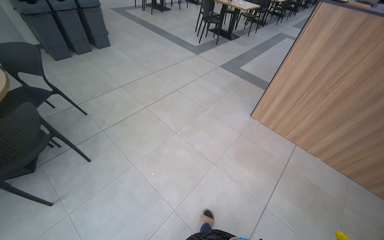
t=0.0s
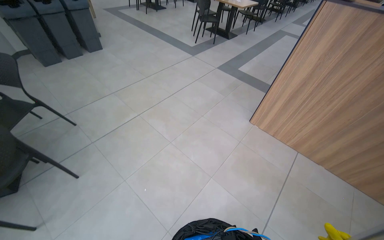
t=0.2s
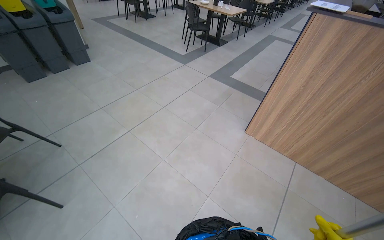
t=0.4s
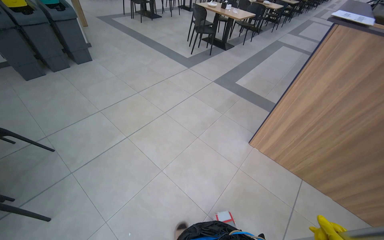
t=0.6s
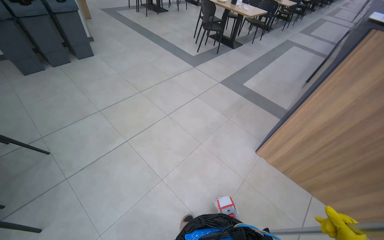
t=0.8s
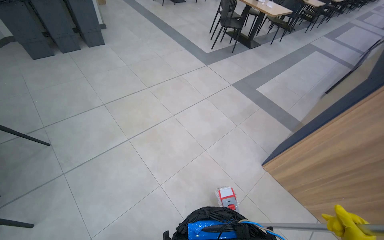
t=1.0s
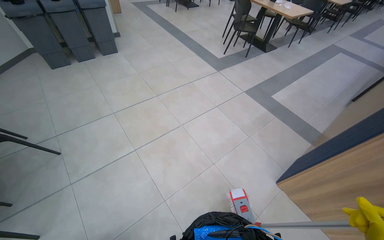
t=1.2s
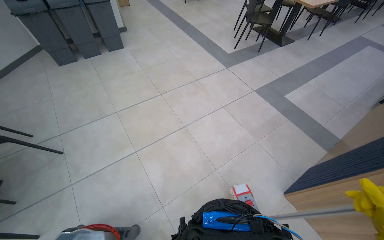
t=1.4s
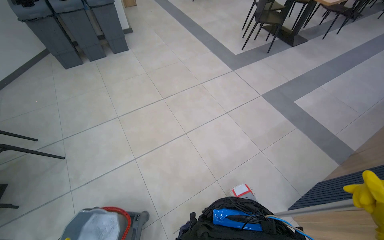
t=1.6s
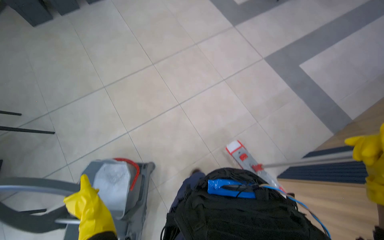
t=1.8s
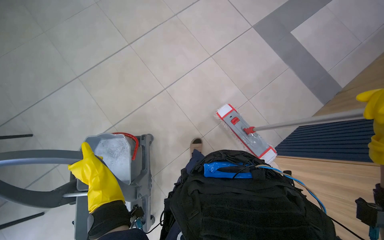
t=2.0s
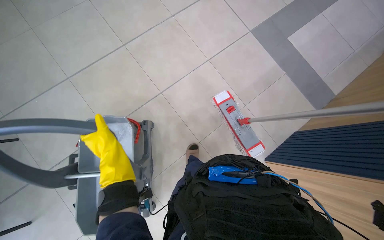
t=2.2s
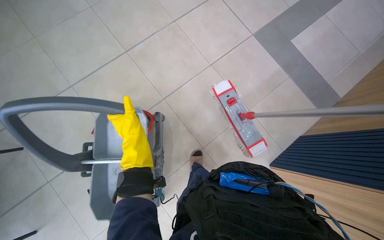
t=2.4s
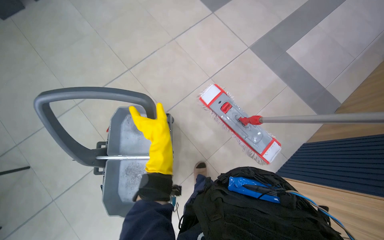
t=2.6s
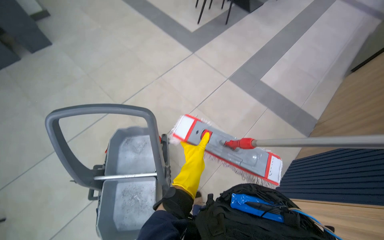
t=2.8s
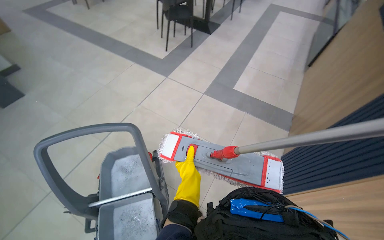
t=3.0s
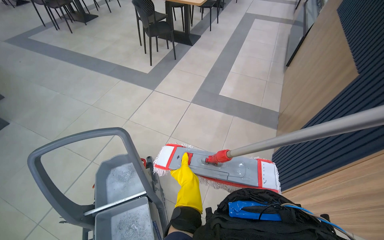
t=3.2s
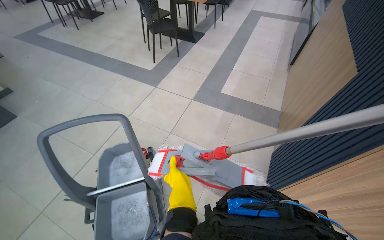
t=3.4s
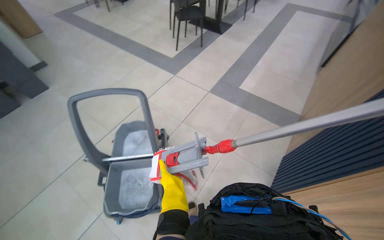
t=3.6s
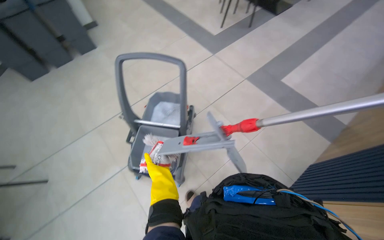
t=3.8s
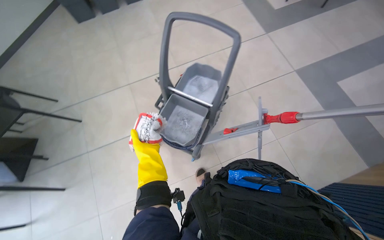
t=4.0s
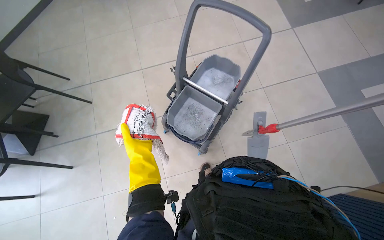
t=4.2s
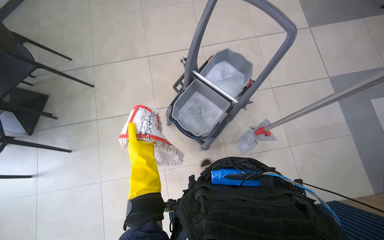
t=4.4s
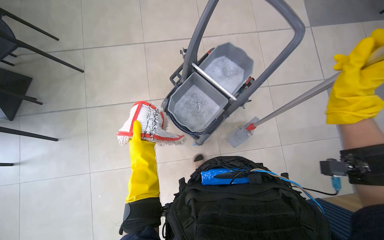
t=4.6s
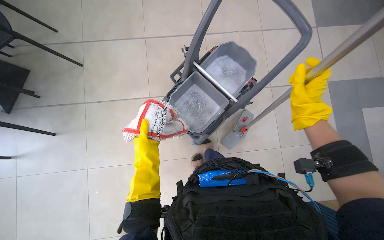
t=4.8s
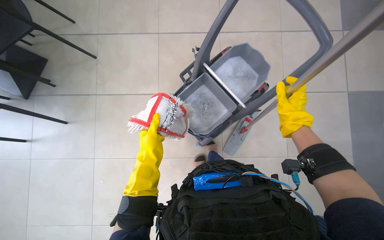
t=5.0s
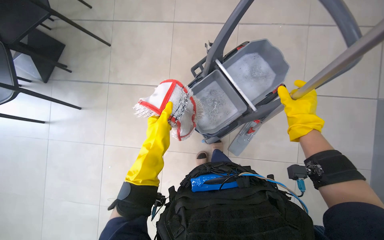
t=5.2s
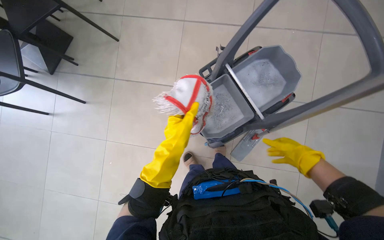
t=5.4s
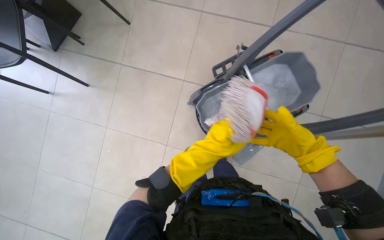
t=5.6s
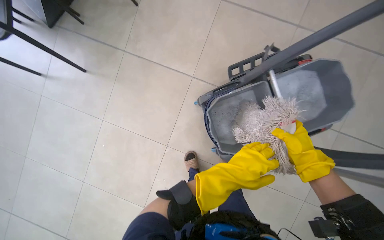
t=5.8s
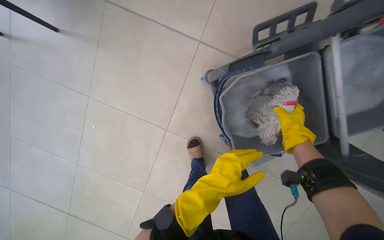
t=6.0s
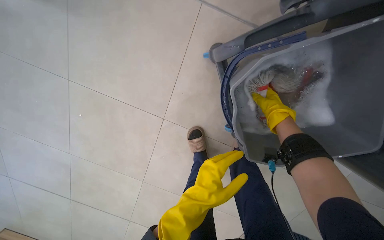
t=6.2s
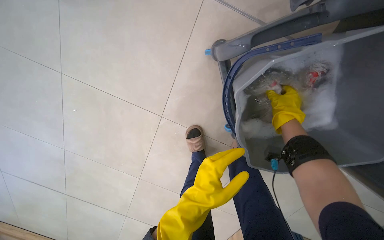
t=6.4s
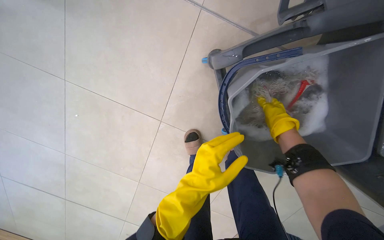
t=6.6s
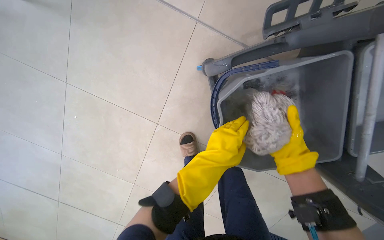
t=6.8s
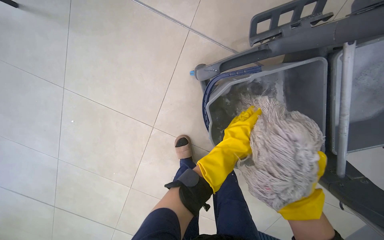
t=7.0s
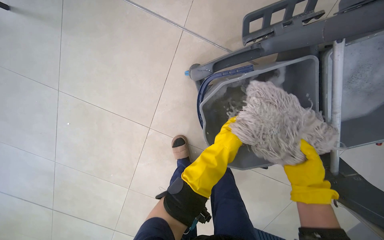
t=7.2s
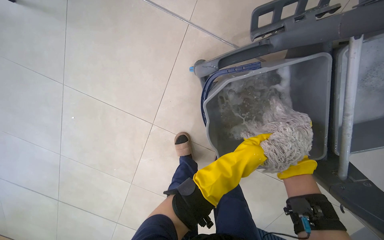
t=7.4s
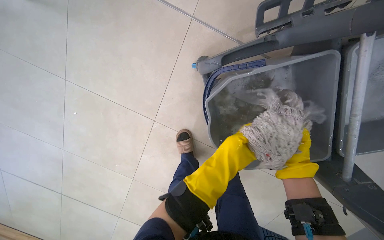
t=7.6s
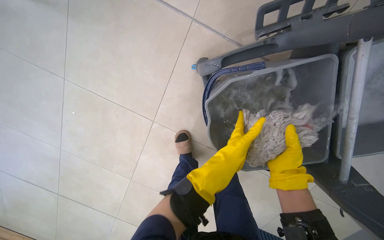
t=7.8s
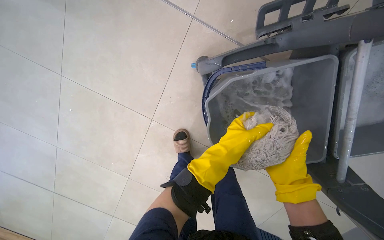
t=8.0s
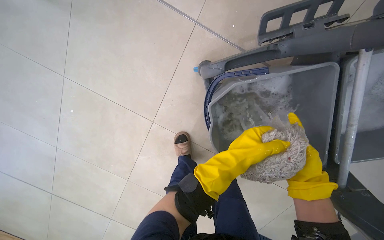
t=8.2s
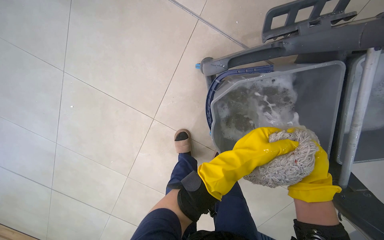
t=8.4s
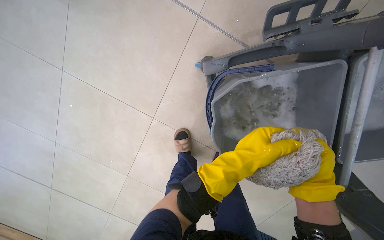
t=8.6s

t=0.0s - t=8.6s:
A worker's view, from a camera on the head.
Job: preparing cleaning supplies.
The whole recording: Wringing out mop head. The worker removes the mop head and wrings it out by hand into the bucket.
t=0.0s - t=1.4s: The camera travels roughly 1 m.
t=4.4s - t=5.8s: The camera travels to the left, about 60 cm. The camera pitches downward, by approximately 15 degrees. The scene turns roughly 30 degrees clockwise in the picture.
t=5.8s - t=7.2s: The view tips downward by about 20 degrees. The right hand travels down the picture by some 20 cm.
t=7.2s - t=8.6s: The right hand is displaced nearer to the camera by some 10 cm.

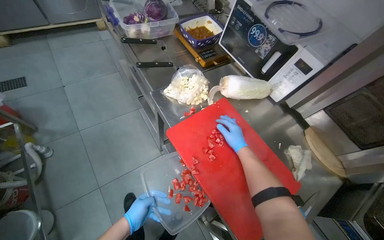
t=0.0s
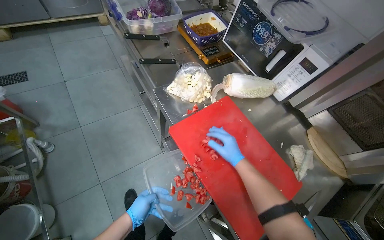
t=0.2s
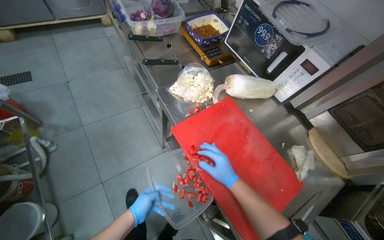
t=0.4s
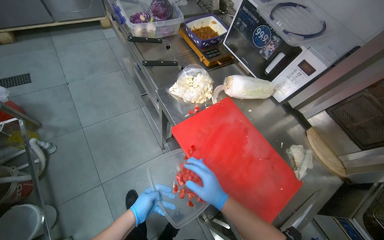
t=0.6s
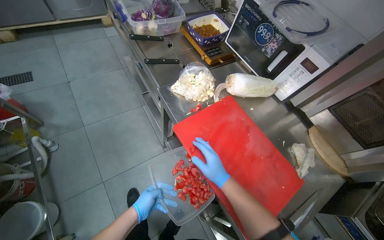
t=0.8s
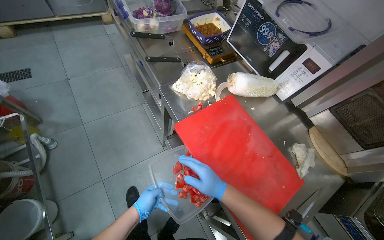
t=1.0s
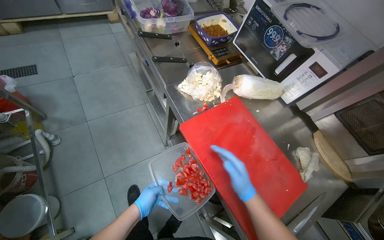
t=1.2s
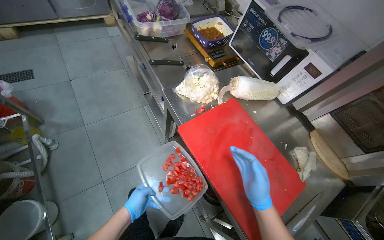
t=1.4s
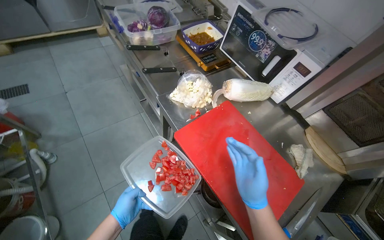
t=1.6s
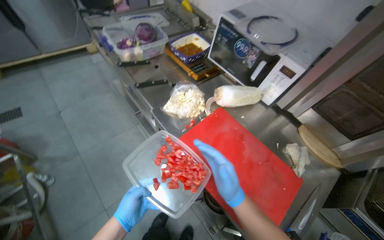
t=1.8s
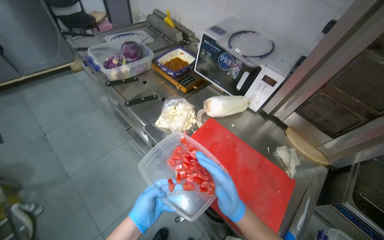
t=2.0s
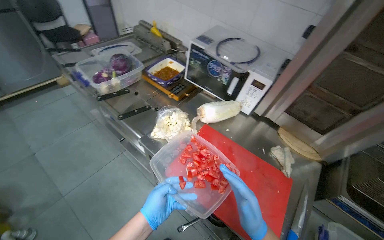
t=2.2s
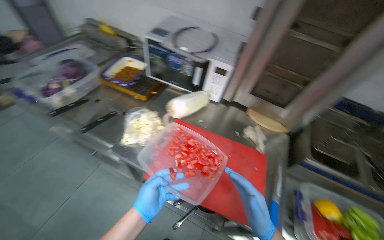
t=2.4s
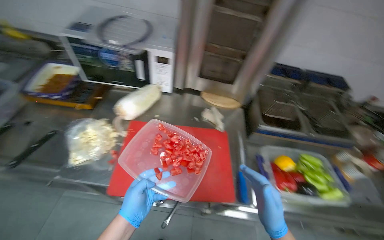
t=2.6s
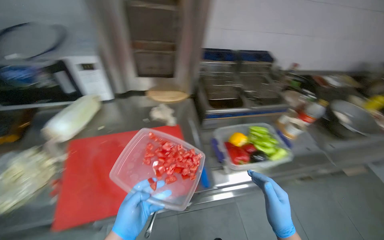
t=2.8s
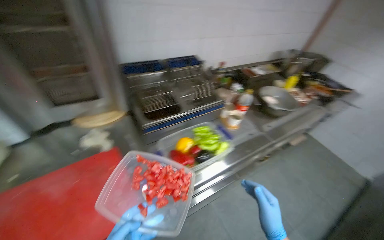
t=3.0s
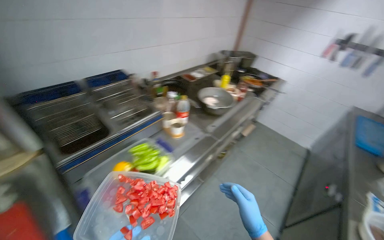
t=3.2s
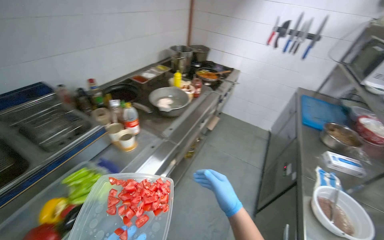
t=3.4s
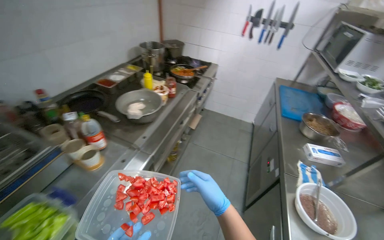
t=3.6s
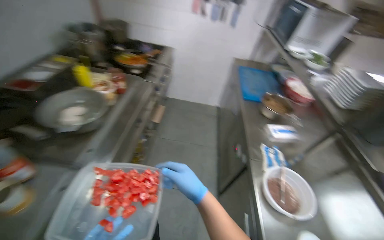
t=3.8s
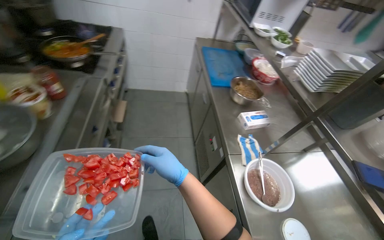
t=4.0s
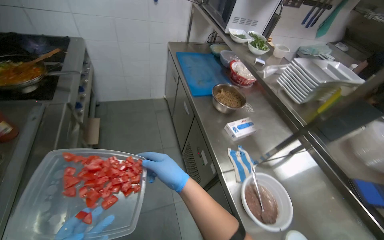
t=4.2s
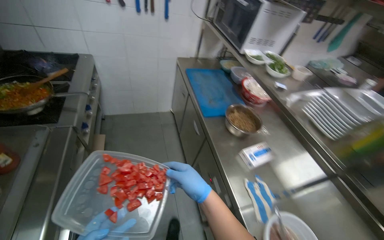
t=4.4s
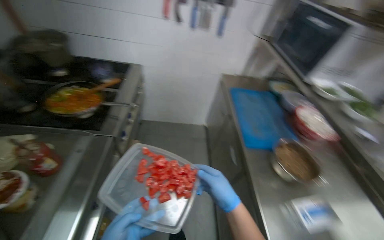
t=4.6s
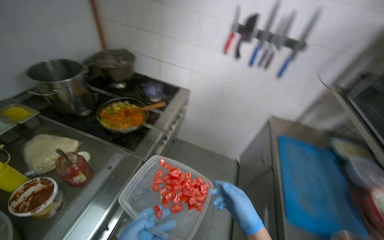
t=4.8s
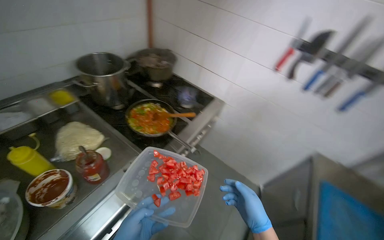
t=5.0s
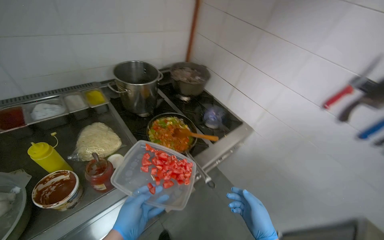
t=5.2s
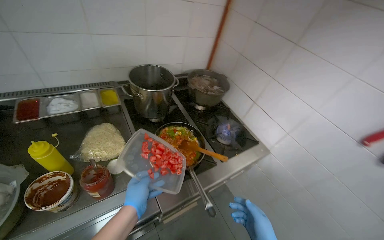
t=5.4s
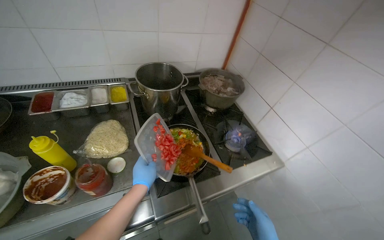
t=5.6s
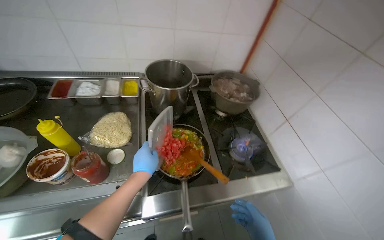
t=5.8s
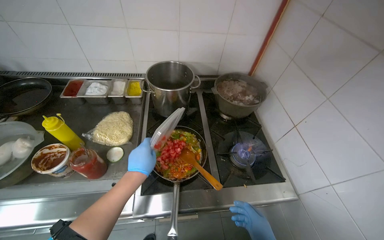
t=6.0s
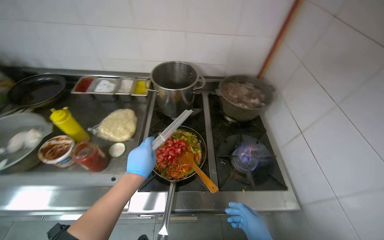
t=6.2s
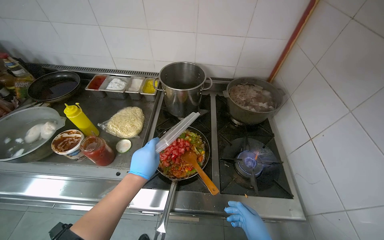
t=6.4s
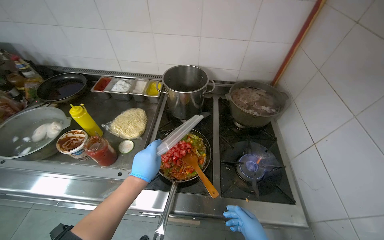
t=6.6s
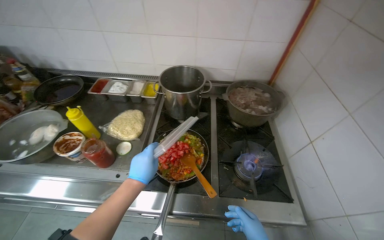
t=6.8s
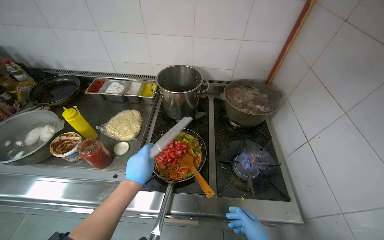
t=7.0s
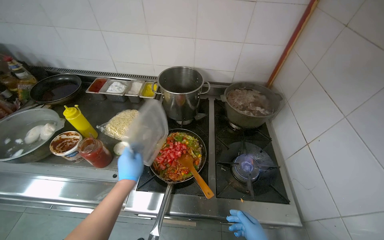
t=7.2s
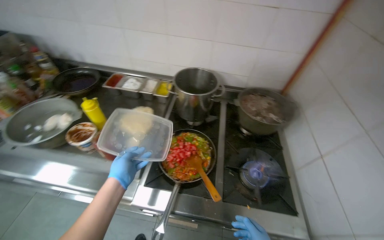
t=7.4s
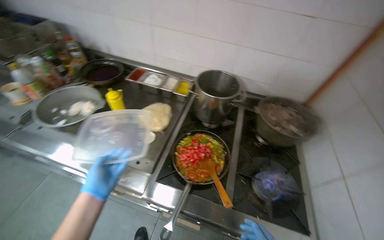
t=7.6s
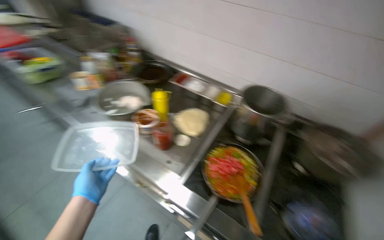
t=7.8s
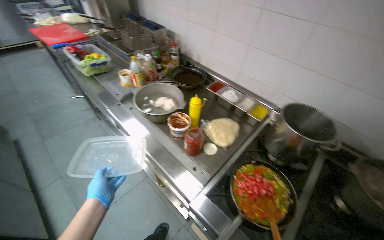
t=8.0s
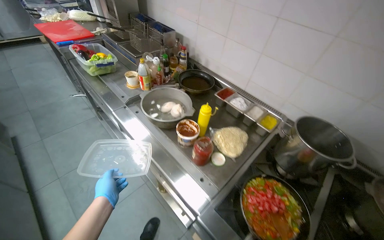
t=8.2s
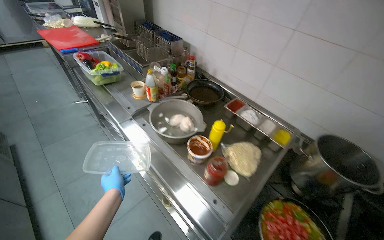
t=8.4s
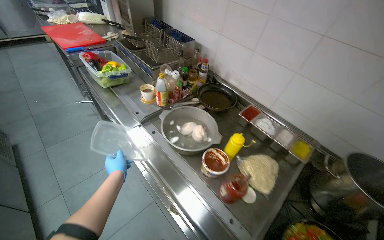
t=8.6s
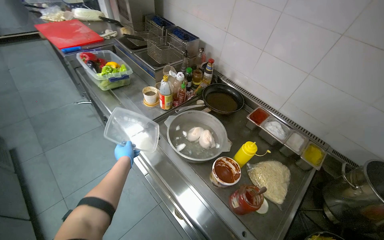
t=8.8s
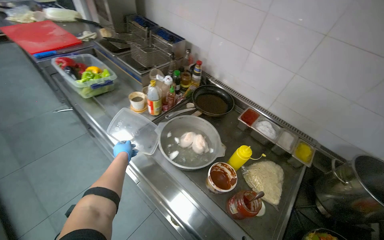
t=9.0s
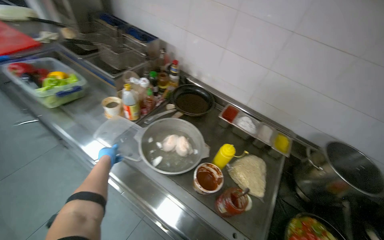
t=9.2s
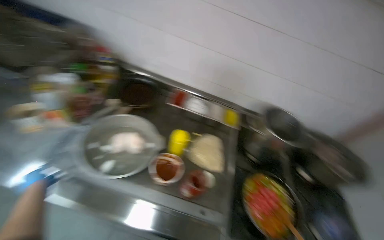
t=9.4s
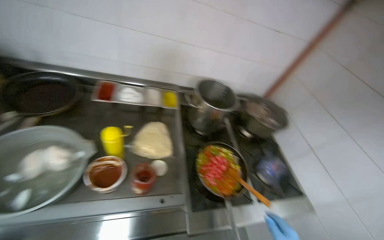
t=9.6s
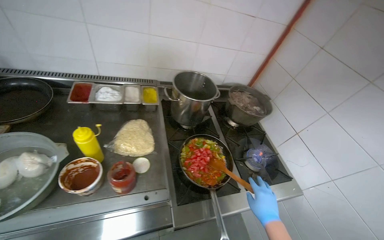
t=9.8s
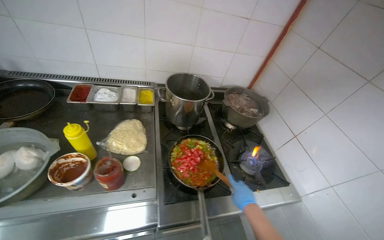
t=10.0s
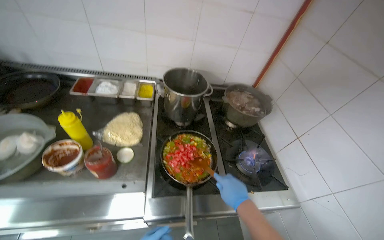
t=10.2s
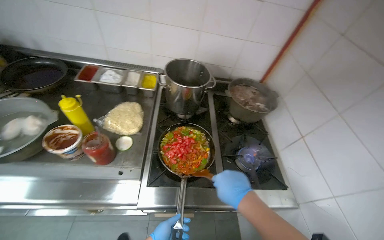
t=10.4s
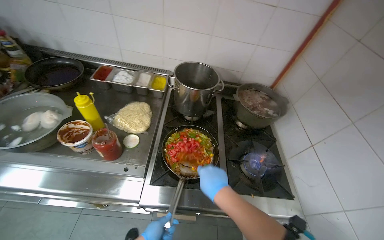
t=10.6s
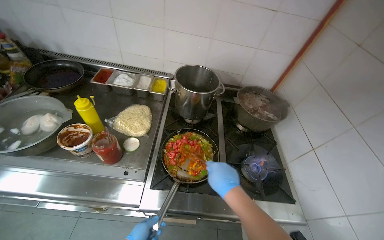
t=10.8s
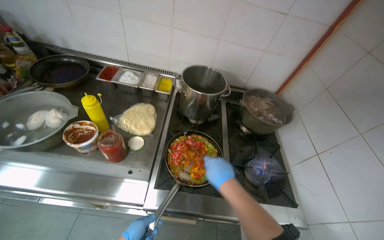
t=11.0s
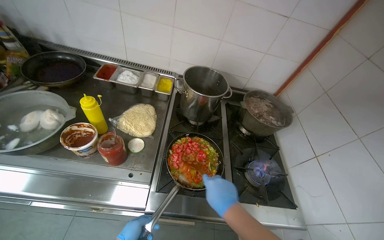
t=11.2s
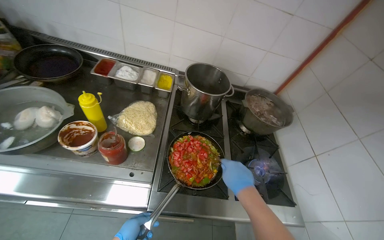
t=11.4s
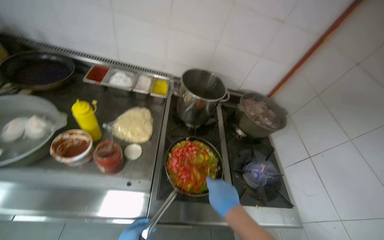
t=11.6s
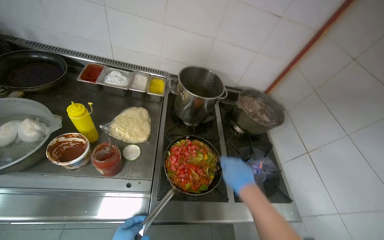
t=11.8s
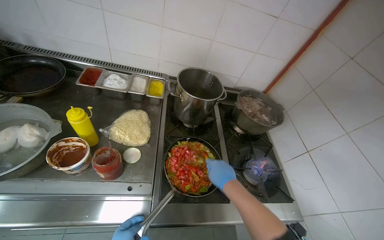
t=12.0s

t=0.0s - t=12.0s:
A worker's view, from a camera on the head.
Job: cooking food.
The whole recording: Adding and stirring vegetables in pan. The worker adds chopped tomatoes to the pan and stirs the vegetables.
t=0.0s - t=1.6s: The right hand heads nearer to the camera and down the picture, covering roughly 25 cm.
t=1.6s - t=3.0s: The wearer's head swings roughly 85 degrees to the right.
t=3.0s - t=4.4s: The head travels about 1 m. The wearer's head swings some 75 degrees to the right.
t=4.4s - t=6.0s: The head travels approximately 90 cm. The head turns to the left by roughly 100 degrees. The camera pitches upward, by some 15 degrees.
t=6.0s - t=7.6s: The wearer's head swings some 25 degrees to the left. The left hand is displaced to the left and down the picture by approximately 20 cm.
t=7.6s - t=9.0s: The camera travels approximately 60 cm. The wearer looks approximately 25 degrees further to the left.
t=9.0s - t=10.4s: The wearer moves approximately 50 cm. The wearer's head swings roughly 40 degrees to the right. The view tips downward by approximately 15 degrees.
t=10.4s - t=12.0s: The right hand goes approximately 10 cm farther from the camera.
